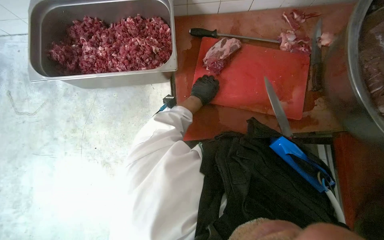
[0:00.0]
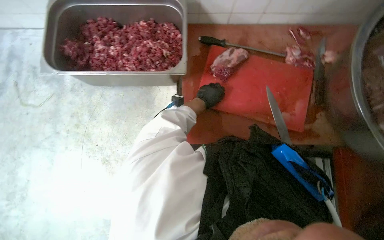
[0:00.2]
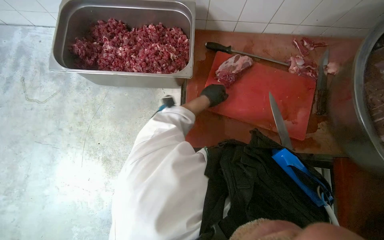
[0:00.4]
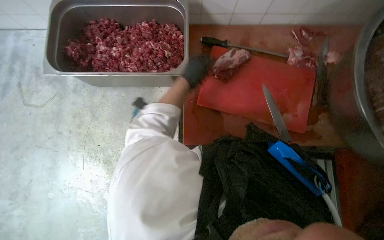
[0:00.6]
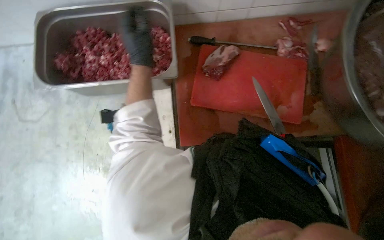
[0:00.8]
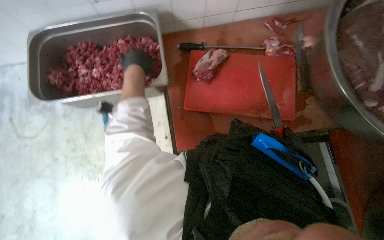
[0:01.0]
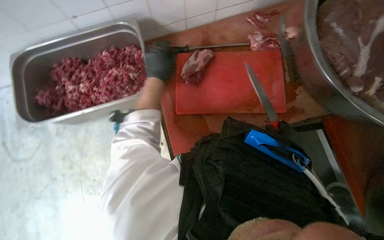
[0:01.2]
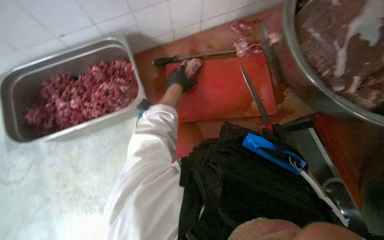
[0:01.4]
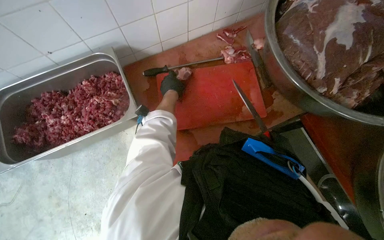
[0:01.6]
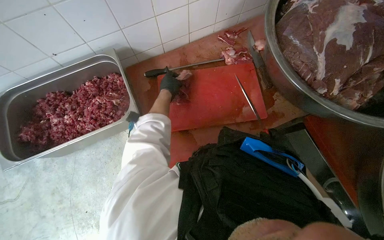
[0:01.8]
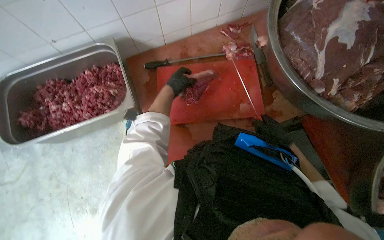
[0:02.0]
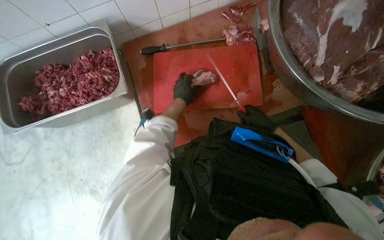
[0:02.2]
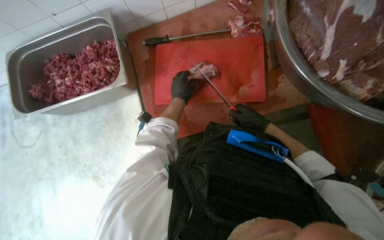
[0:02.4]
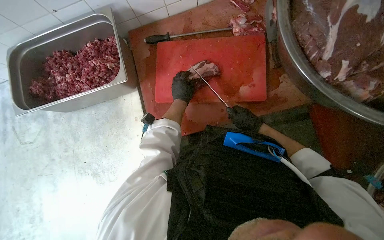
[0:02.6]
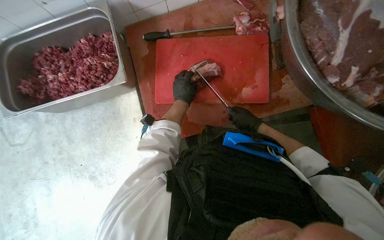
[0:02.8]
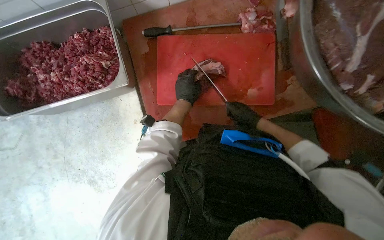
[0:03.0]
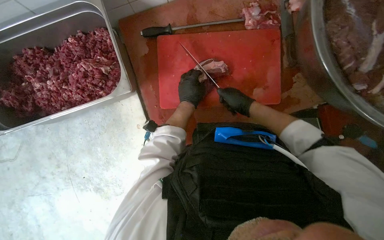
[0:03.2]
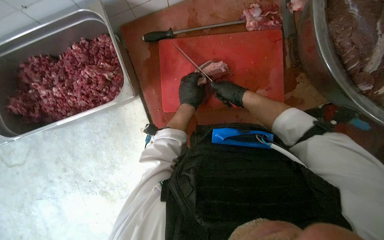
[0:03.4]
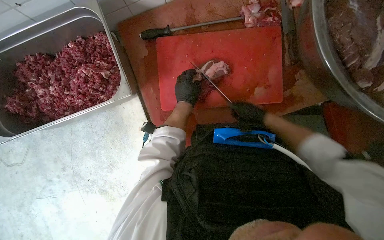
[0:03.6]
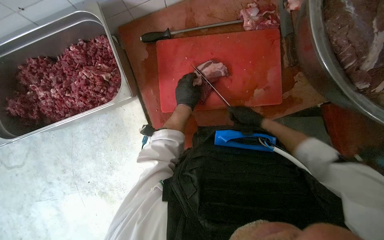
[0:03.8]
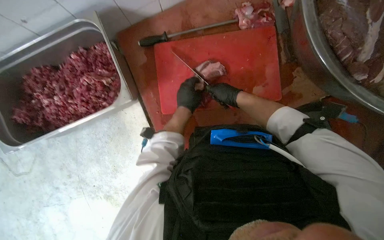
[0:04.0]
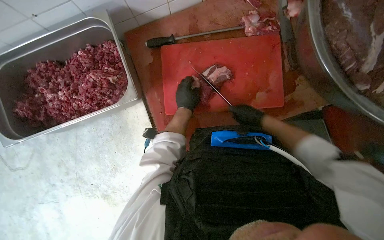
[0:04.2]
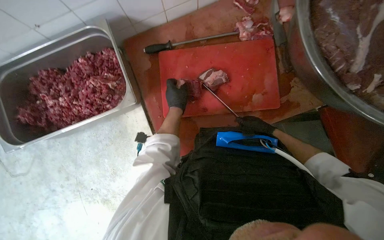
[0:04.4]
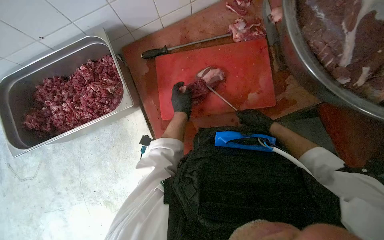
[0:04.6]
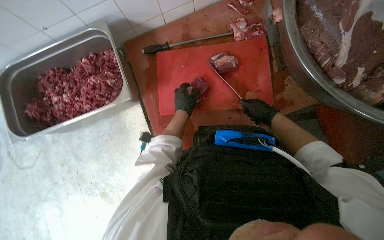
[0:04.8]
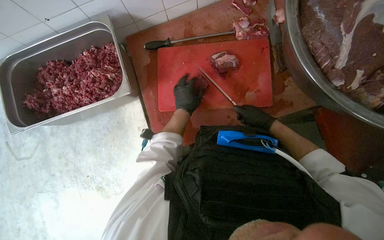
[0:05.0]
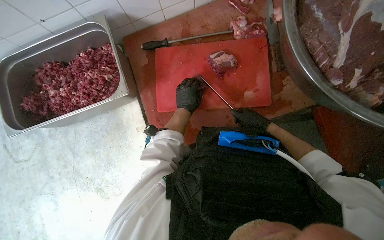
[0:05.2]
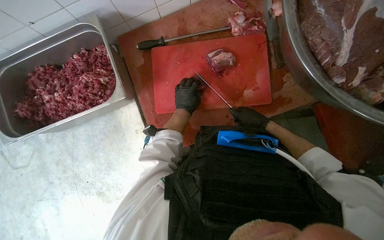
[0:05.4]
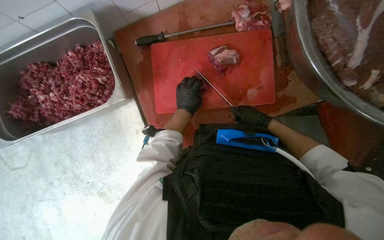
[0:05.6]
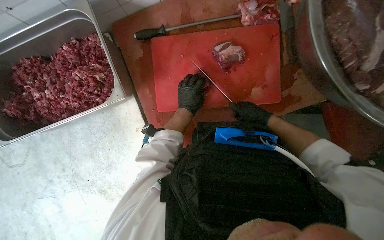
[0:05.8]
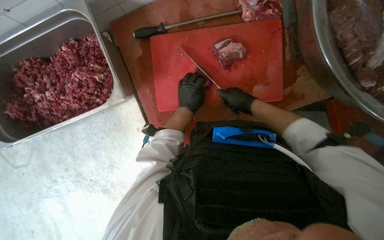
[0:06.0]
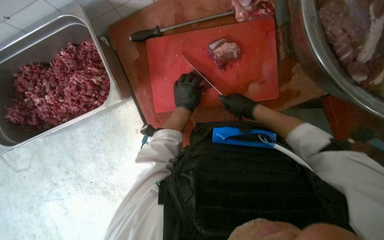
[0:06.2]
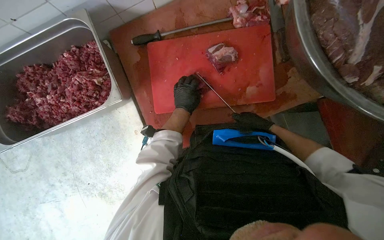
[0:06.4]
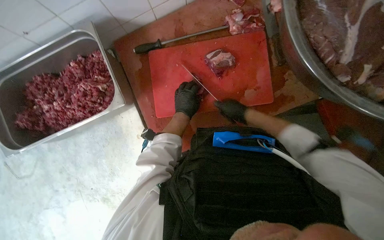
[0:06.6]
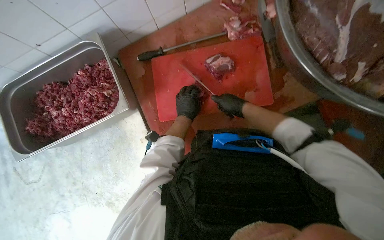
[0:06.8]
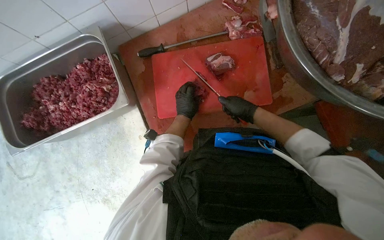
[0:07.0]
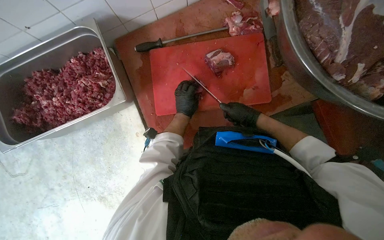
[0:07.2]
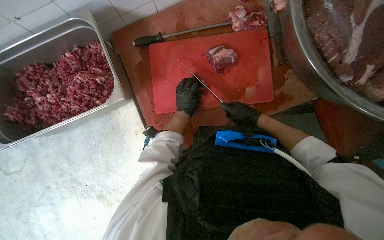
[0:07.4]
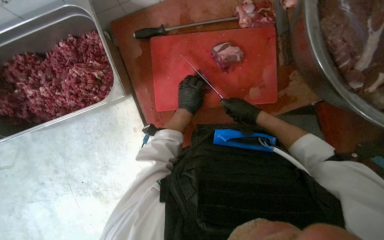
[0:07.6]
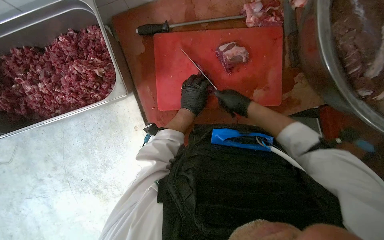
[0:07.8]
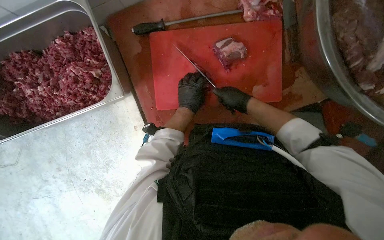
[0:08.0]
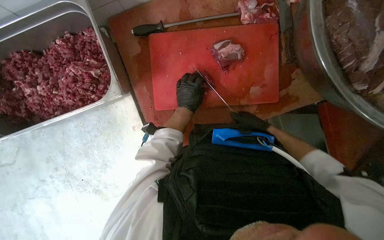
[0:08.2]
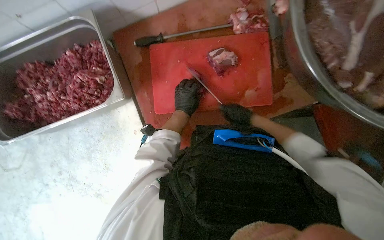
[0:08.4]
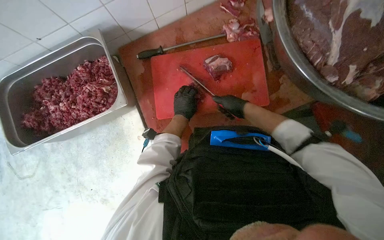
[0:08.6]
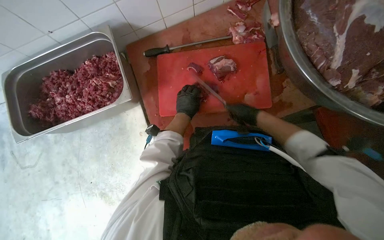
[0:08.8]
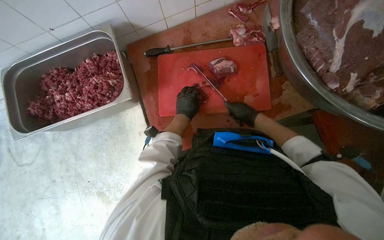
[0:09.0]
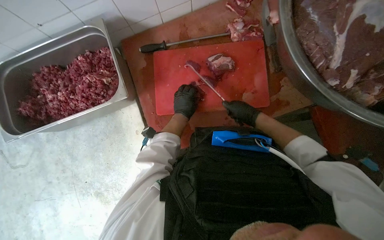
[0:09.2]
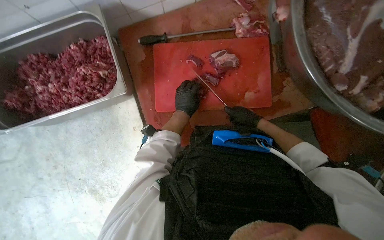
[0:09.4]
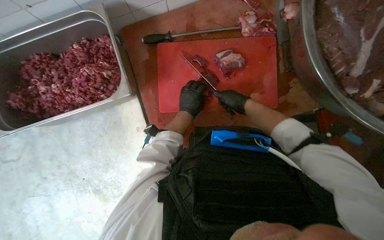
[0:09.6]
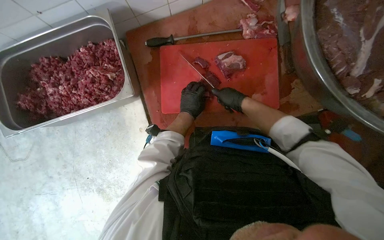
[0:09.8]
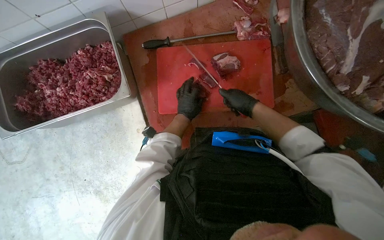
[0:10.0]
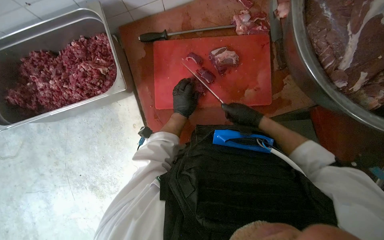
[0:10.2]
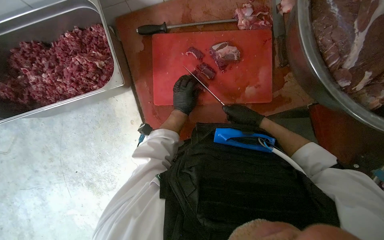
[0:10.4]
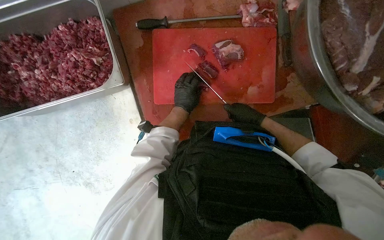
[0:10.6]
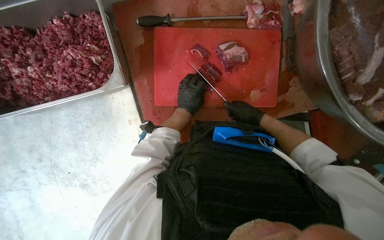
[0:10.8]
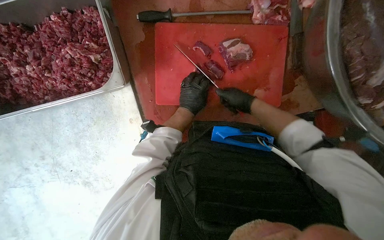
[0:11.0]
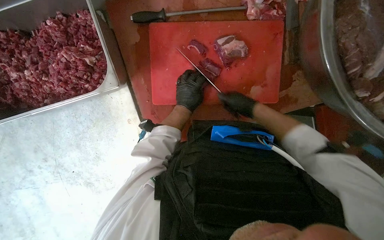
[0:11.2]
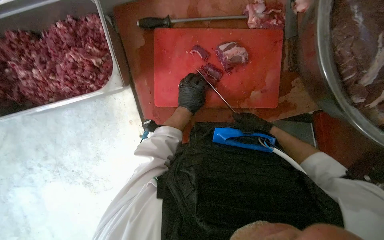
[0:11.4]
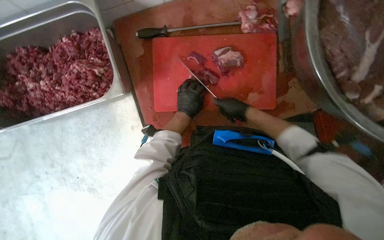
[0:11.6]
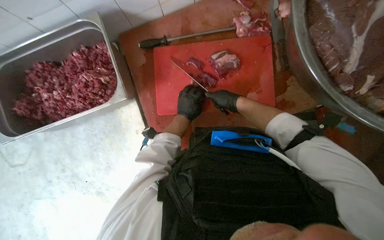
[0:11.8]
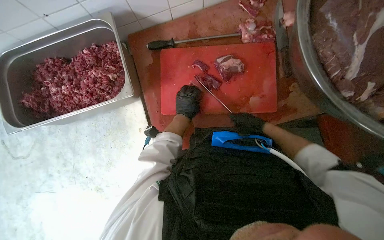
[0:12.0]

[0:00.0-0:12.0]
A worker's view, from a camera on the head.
Job: preparing food.
The whole recording: Cutting meat on a board. The worker cuts pieces of meat on a red chopping board with a knife.
0:01.6 to 0:03.0: The view tips downward by roughly 15 degrees.
0:03.0 to 0:04.4: The right hand swings up and down the picture, approximately 15 cm each way, with 3 reversals.
0:04.4 to 0:06.0: The right hand moves up the picture, some 10 cm.
0:07.6 to 0:09.0: The hands stay close to where they were, moving slightly.
0:10.4 to 0:12.0: The right hand swings up and down the picture, roughly 10 cm each way, with 3 reversals.

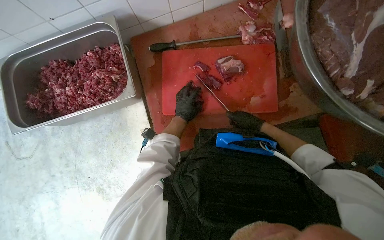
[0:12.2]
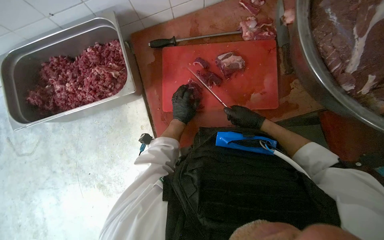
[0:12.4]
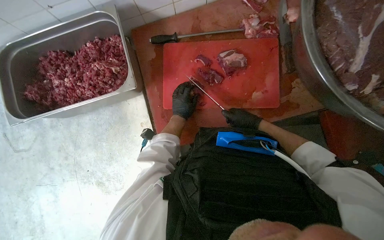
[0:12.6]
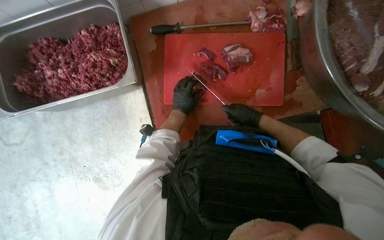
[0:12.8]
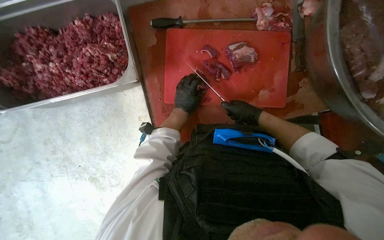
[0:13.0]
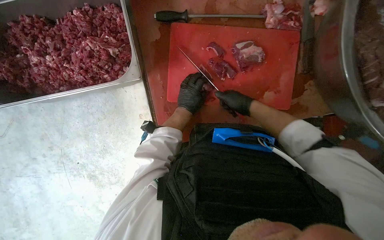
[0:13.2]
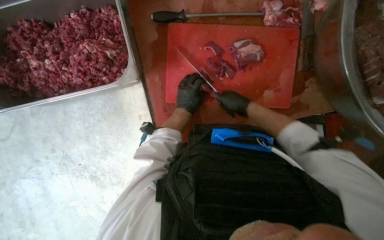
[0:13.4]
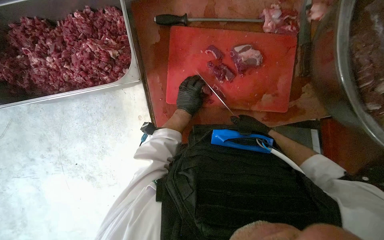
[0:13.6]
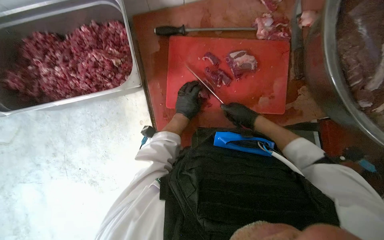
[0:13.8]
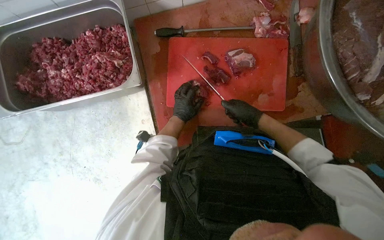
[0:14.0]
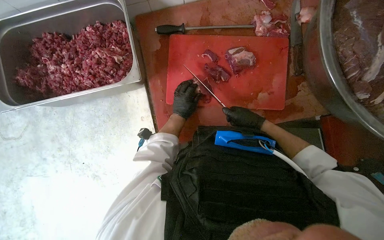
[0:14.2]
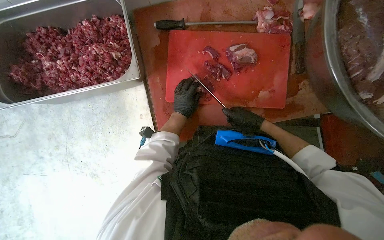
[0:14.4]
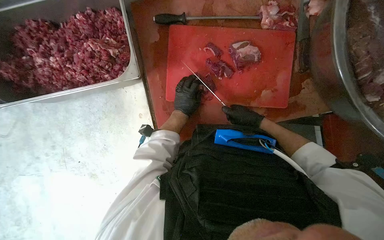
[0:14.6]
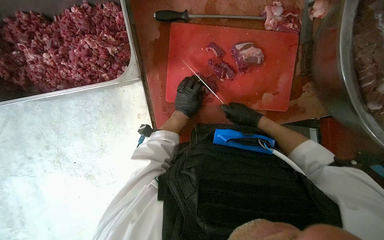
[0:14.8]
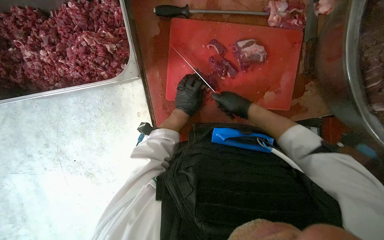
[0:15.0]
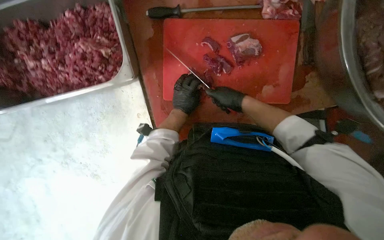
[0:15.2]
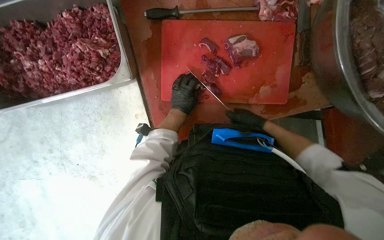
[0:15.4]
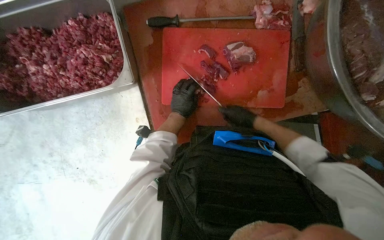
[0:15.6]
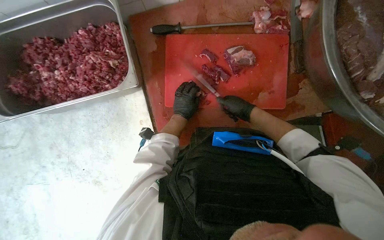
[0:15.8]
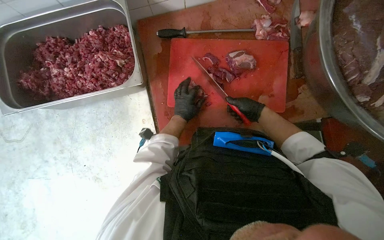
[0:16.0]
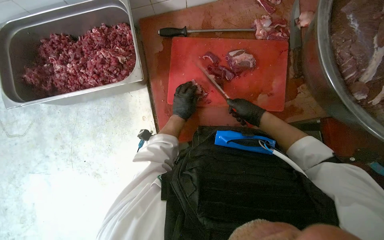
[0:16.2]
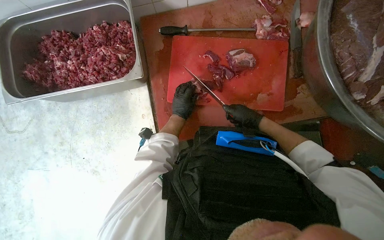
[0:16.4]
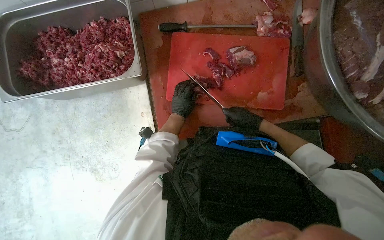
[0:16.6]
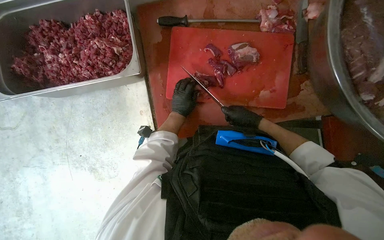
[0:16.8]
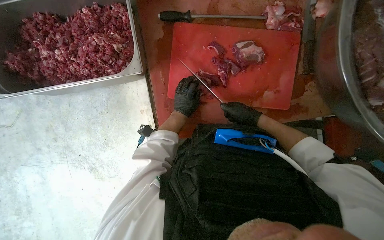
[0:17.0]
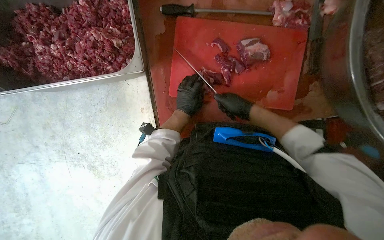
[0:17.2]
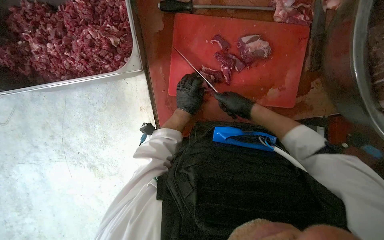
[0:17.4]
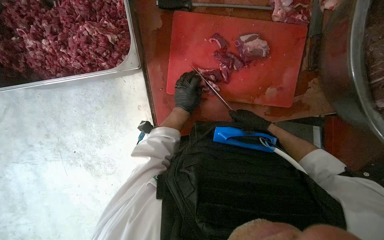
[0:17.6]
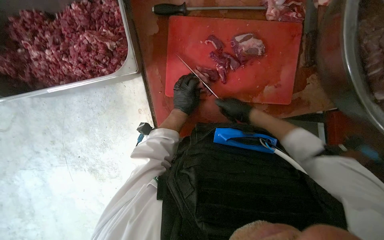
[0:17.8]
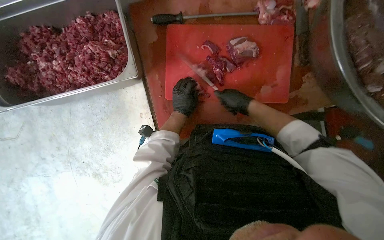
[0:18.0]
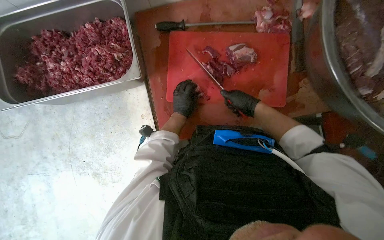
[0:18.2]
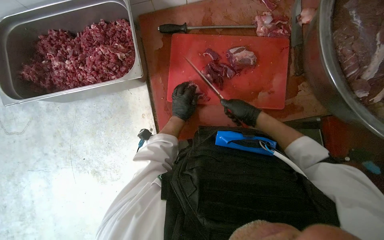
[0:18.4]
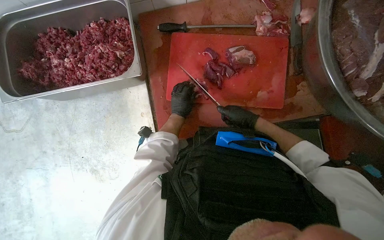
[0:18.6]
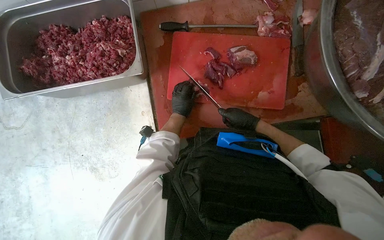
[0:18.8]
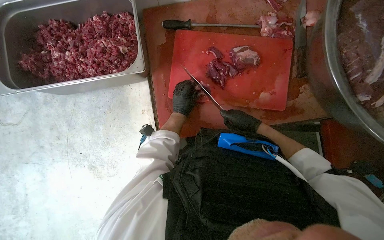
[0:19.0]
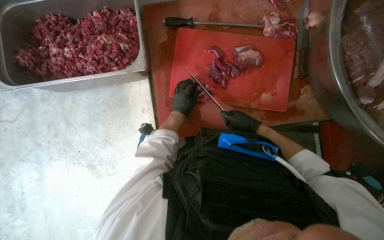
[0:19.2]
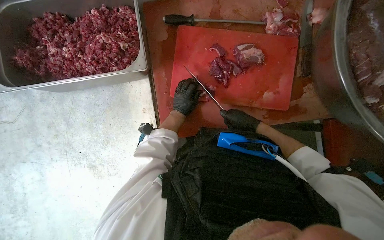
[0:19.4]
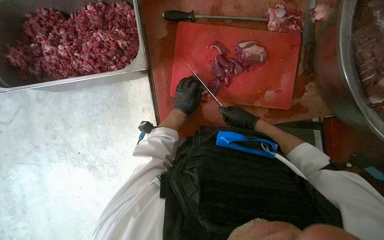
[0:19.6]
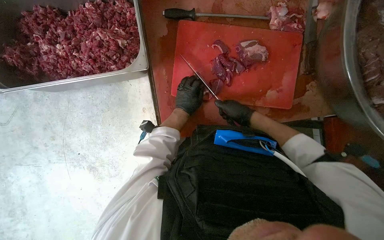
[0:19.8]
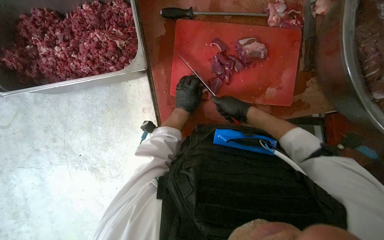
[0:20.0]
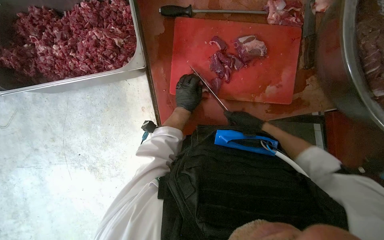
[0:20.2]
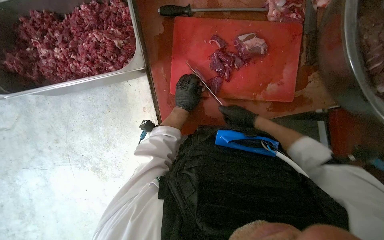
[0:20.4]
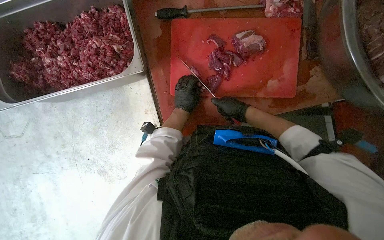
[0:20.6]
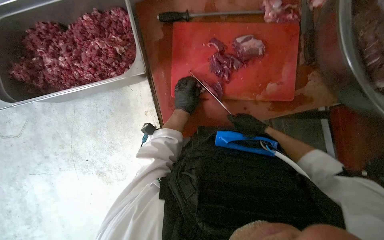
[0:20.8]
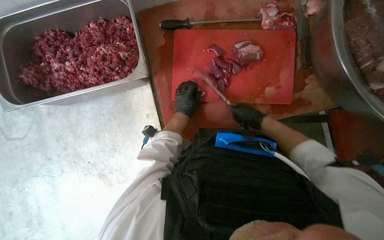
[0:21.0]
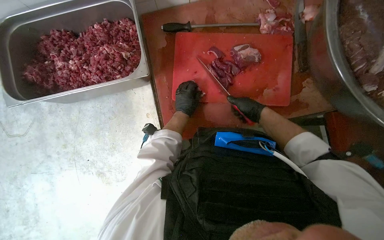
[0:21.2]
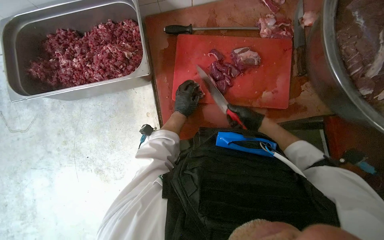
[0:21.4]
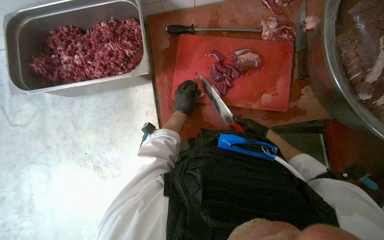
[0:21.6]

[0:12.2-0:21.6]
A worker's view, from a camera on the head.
Job: preparing food.
The whole recording: Cutting meat on a board. The worker cuts pieces of meat on a red chopping board with a knife.
0:13.8 to 0:20.0: The hands are busy where they are.
0:20.0 to 0:21.6: The right hand travels to the right by roughly 10 cm.
